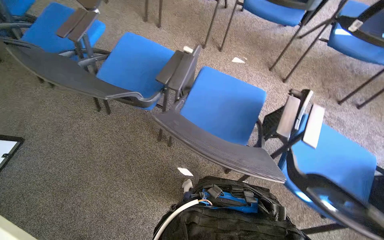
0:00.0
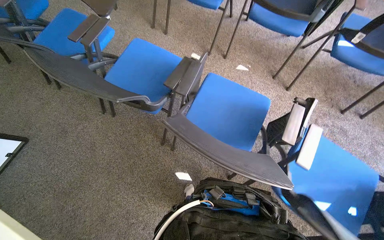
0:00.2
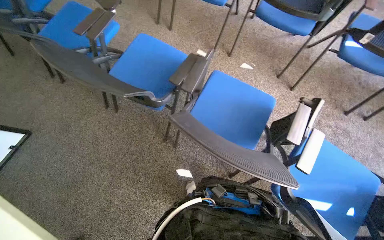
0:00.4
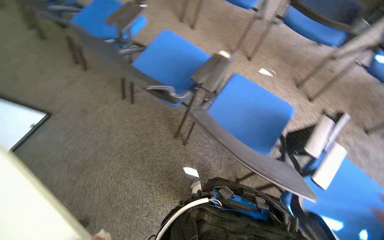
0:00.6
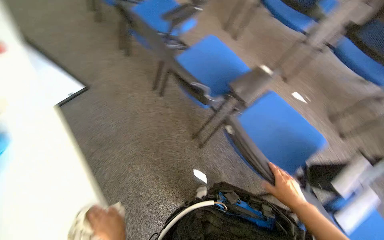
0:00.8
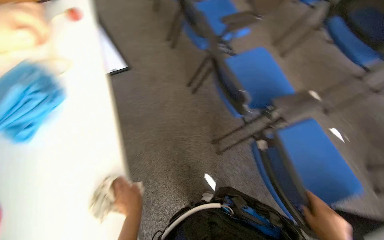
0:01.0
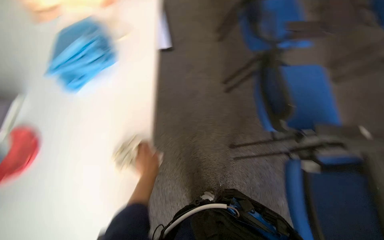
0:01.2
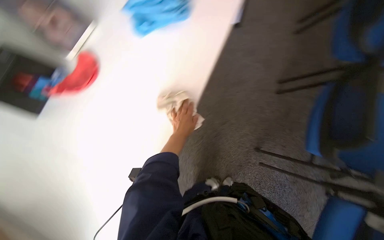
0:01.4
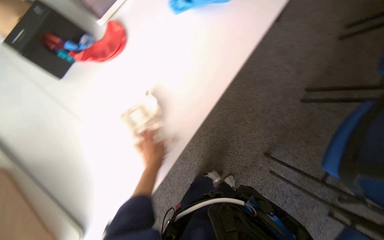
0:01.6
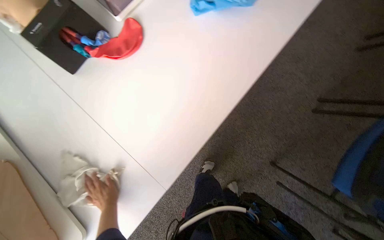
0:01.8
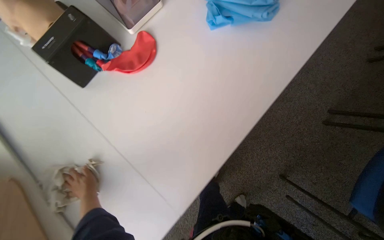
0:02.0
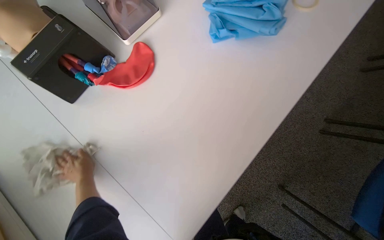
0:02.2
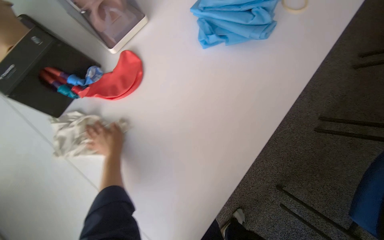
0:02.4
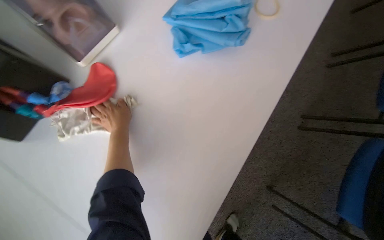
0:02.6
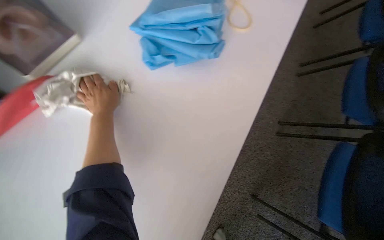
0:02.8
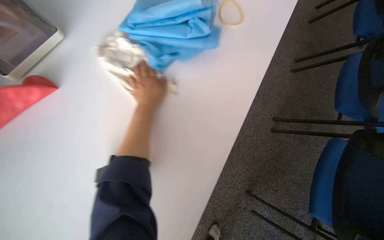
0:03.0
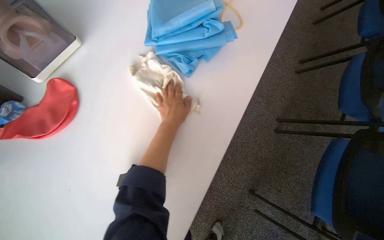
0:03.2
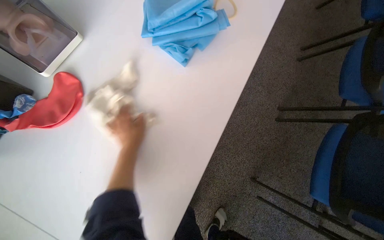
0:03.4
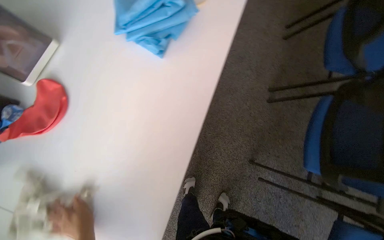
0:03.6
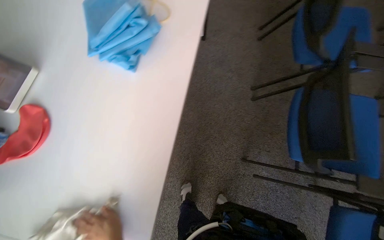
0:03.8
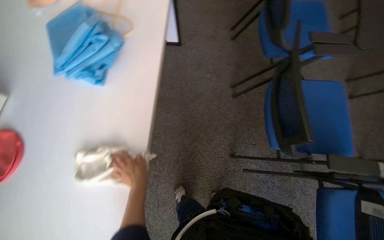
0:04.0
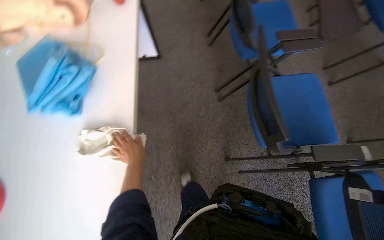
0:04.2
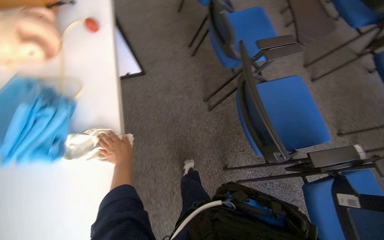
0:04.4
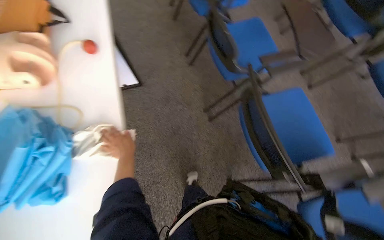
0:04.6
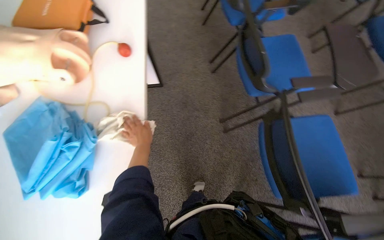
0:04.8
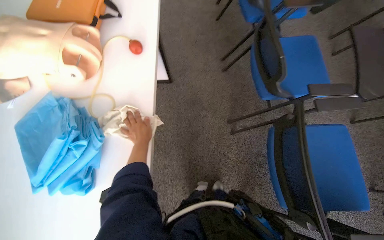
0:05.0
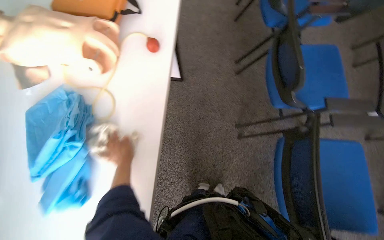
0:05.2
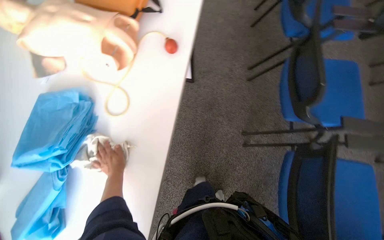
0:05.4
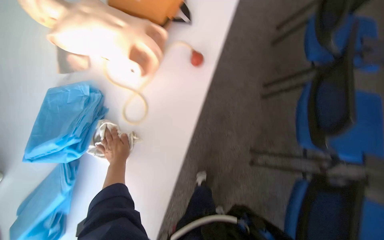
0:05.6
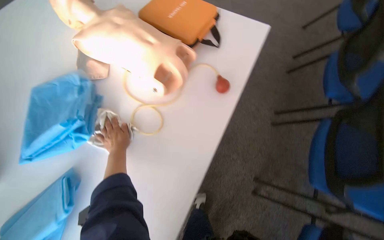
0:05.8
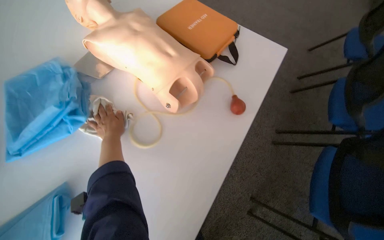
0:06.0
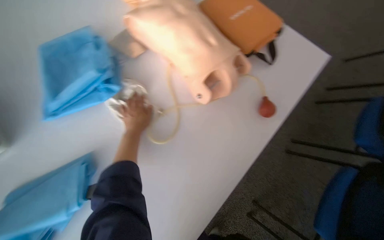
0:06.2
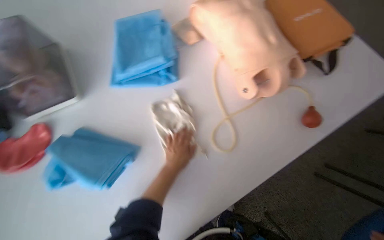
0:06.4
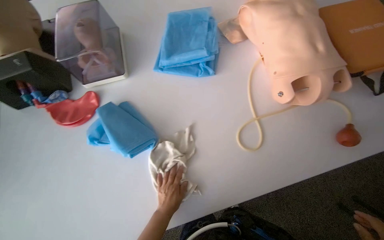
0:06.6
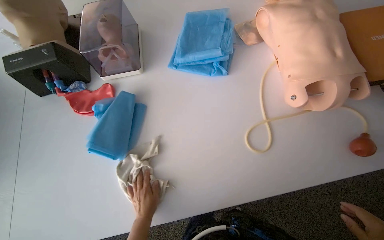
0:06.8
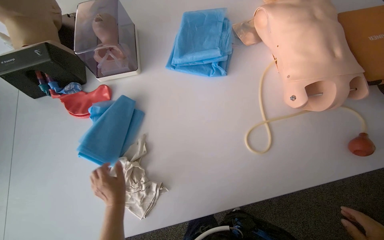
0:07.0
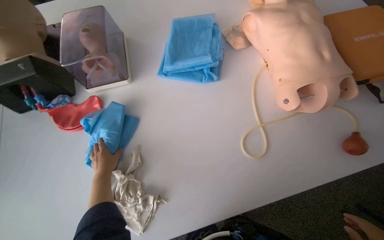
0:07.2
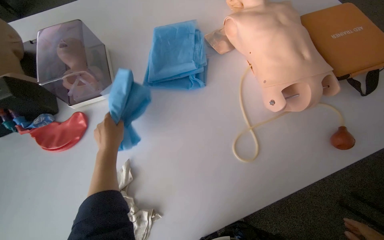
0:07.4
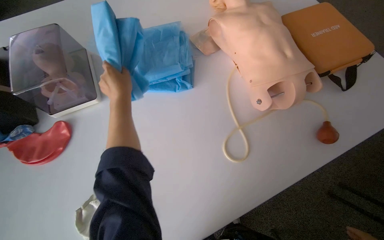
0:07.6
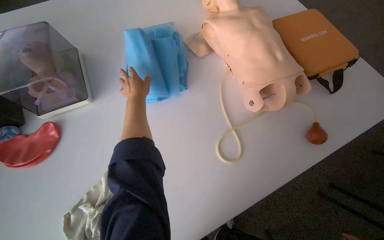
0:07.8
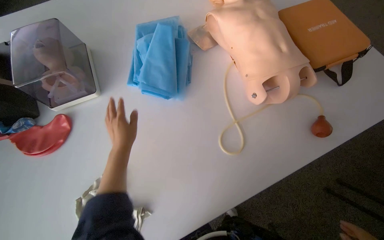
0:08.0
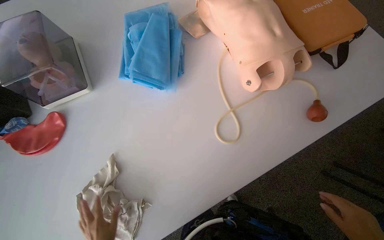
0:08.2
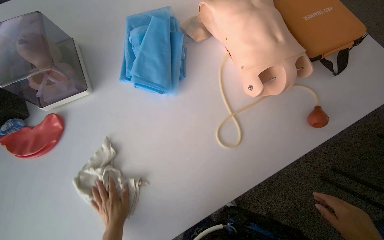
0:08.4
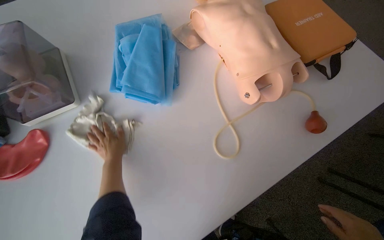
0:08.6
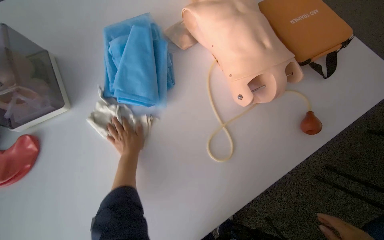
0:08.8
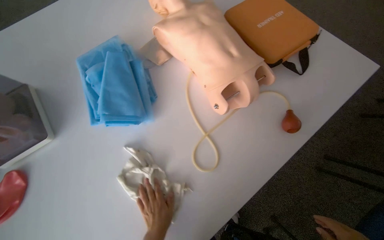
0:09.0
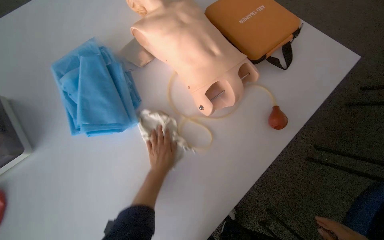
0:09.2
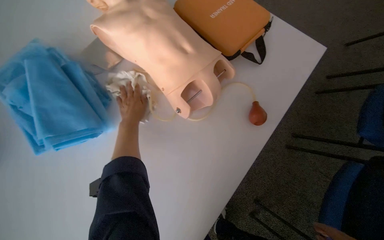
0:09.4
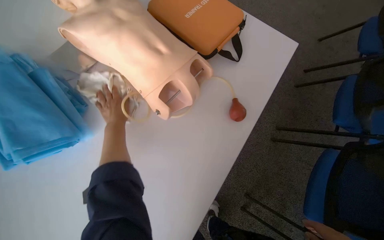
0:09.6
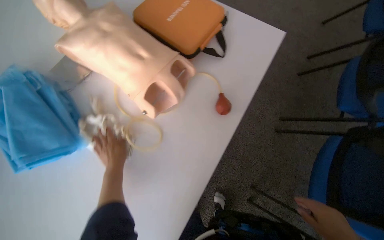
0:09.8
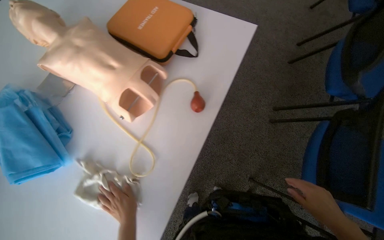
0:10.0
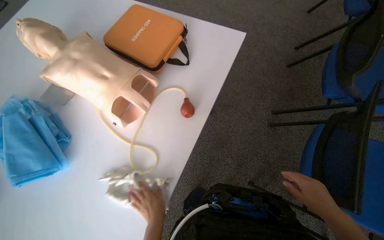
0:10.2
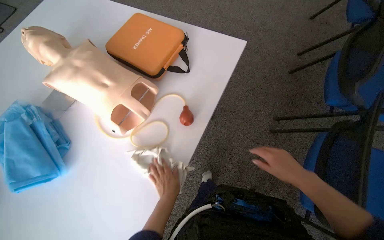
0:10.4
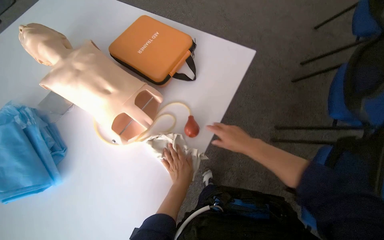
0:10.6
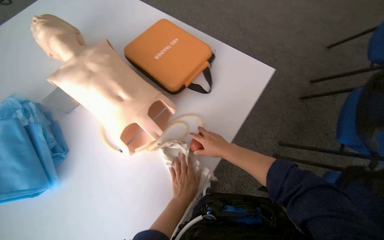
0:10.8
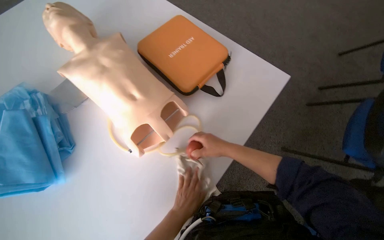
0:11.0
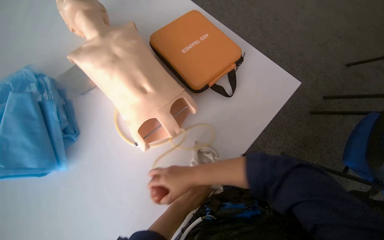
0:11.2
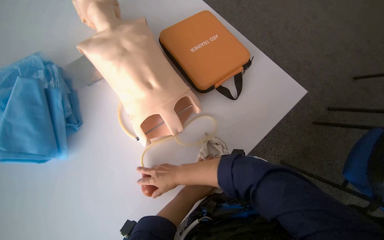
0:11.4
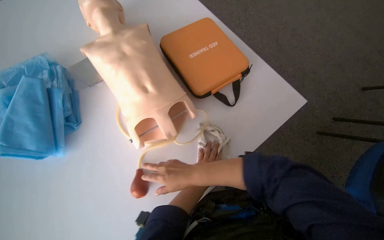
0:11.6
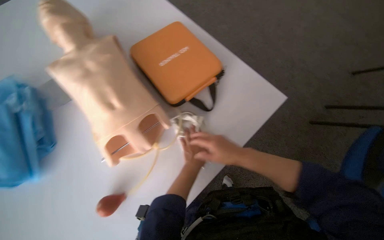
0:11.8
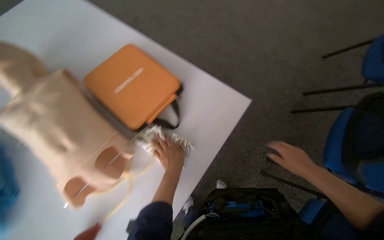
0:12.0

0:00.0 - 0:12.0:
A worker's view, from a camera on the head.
Job: wiping surfaces.
The whole recording: Wiping tables and mannequins. The worker wipes the white tables and various medical training mannequins with a cloth.
0:00.0 - 0:01.6: The head rotates about 100 degrees to the left.
0:03.0 - 0:04.4: The scene rotates counterclockwise by about 40 degrees.
0:04.4 - 0:06.0: The scene turns approximately 40 degrees clockwise in the picture.
0:06.0 - 0:07.6: The wearer's head swings some 30 degrees to the left.
0:07.6 - 0:09.0: The left hand swings up and down the picture, about 50 cm each way, with 2 reversals.
0:09.0 - 0:10.4: The left hand moves about 40 cm up the picture and comes back.

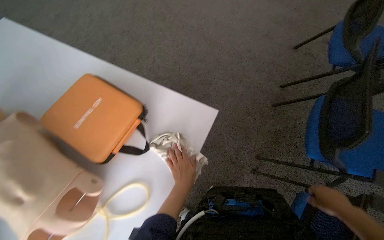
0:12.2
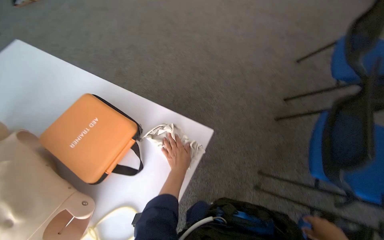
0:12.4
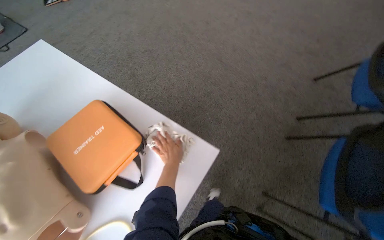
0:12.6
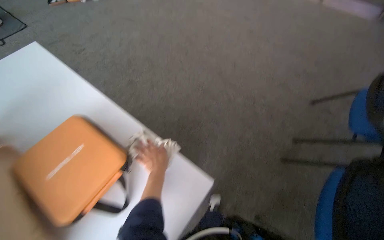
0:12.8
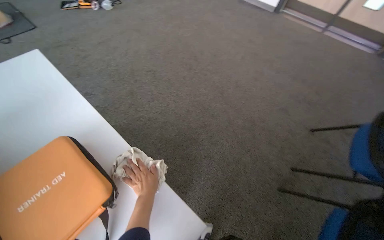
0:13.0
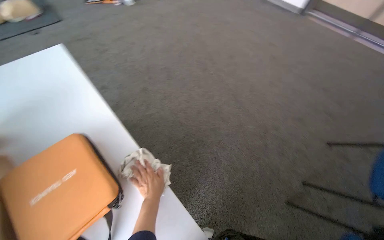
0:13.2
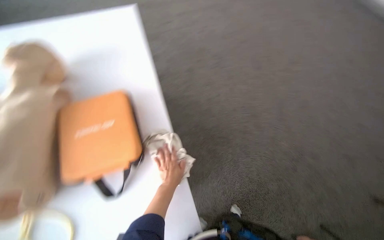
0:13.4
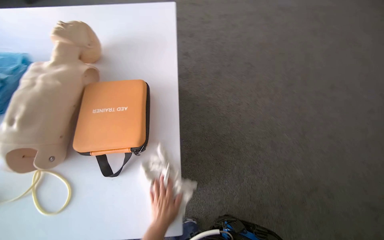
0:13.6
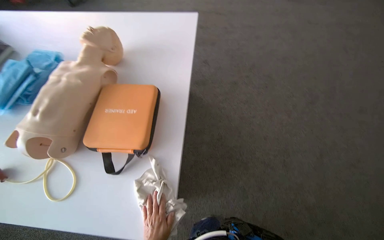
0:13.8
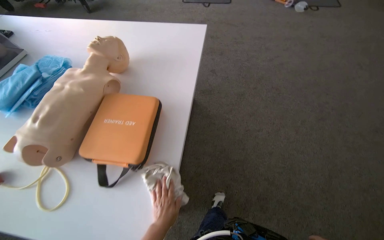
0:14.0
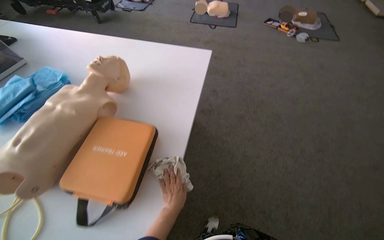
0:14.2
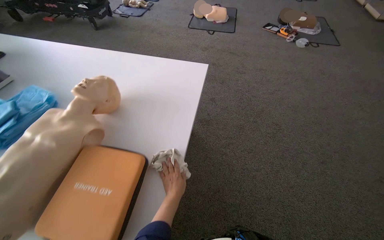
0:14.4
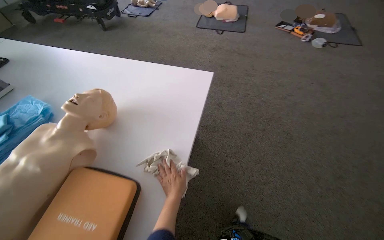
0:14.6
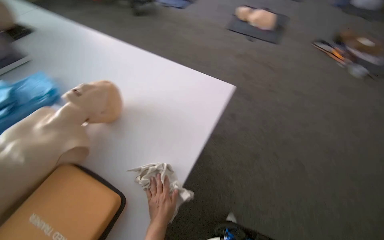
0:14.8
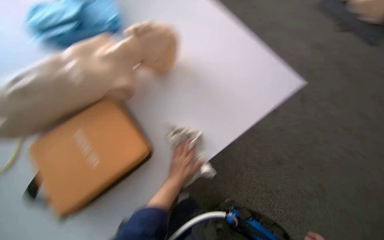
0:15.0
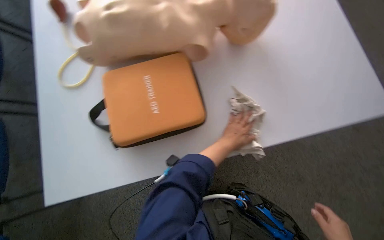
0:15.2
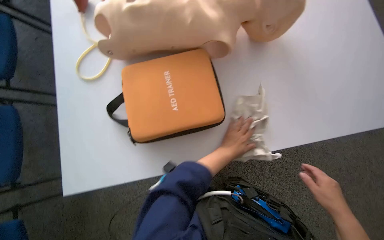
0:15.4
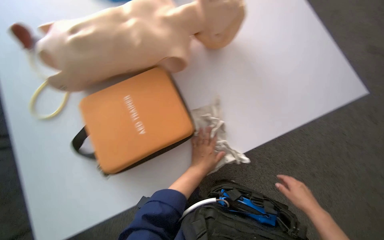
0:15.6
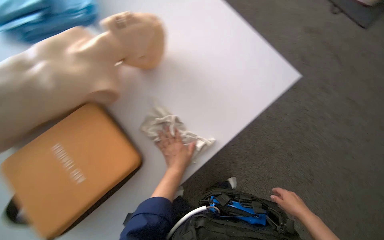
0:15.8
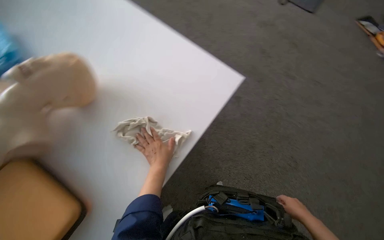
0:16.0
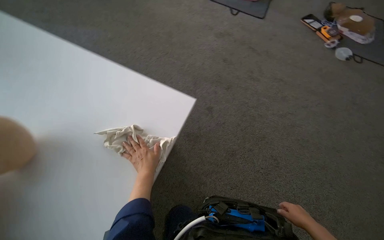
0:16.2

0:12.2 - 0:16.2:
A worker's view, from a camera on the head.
Job: wiping surfaces.
The whole recording: Wiping tables and mannequins. The worker wipes the white tables and various medical training mannequins with a cloth.
0:12.2 - 0:13.6: The head turns to the left by approximately 60 degrees.
0:13.6 - 0:14.8: The wearer moves about 50 cm. The wearer's head swings some 30 degrees to the left.
0:14.8 - 0:16.2: The view tilts roughly 10 degrees downward.

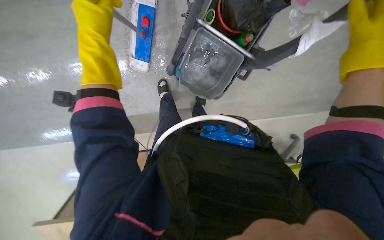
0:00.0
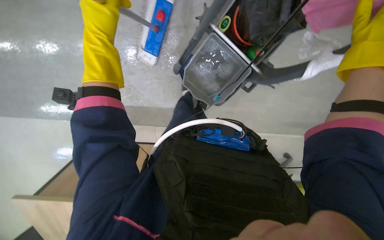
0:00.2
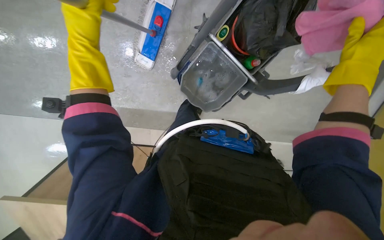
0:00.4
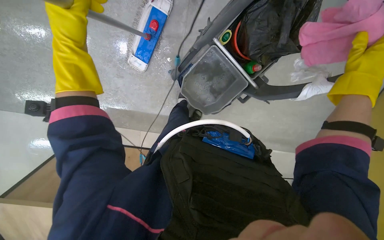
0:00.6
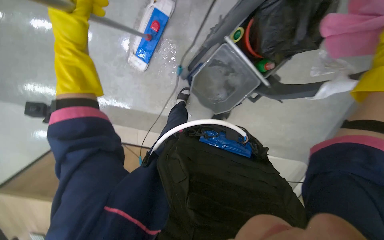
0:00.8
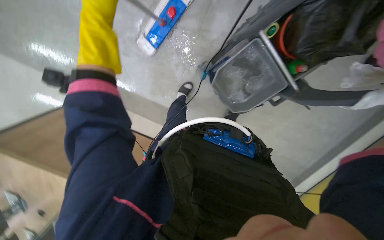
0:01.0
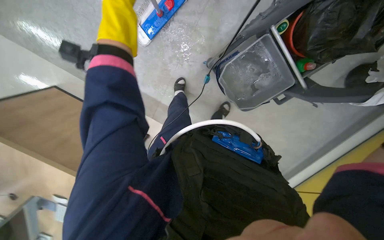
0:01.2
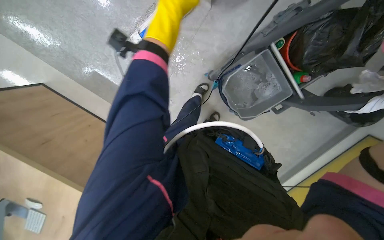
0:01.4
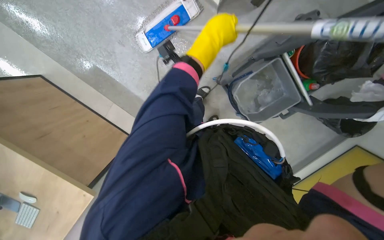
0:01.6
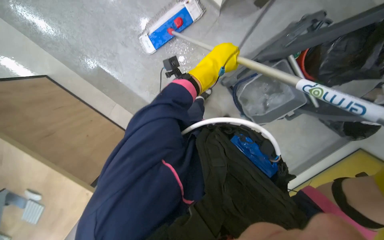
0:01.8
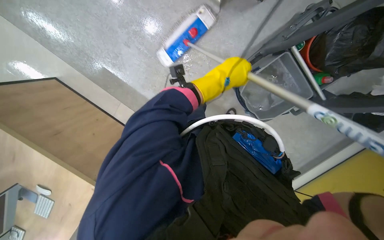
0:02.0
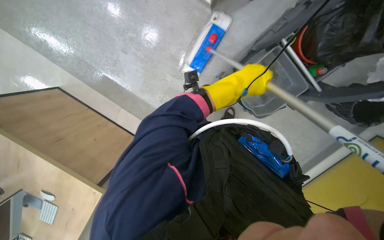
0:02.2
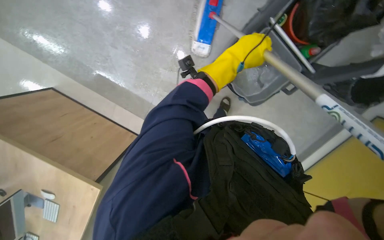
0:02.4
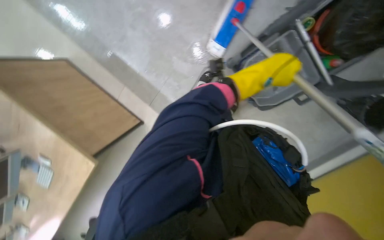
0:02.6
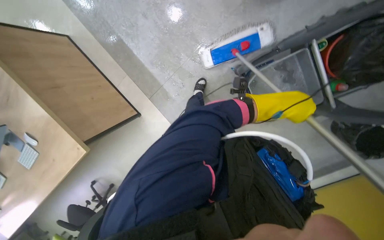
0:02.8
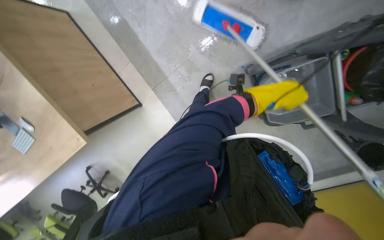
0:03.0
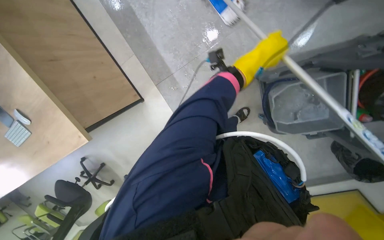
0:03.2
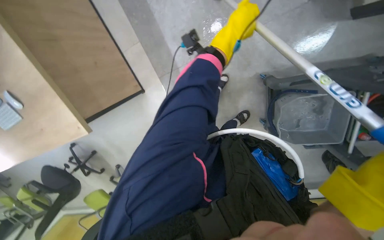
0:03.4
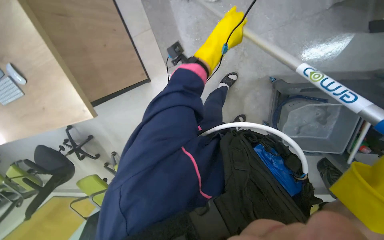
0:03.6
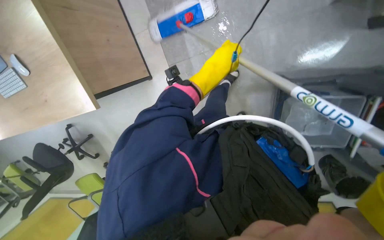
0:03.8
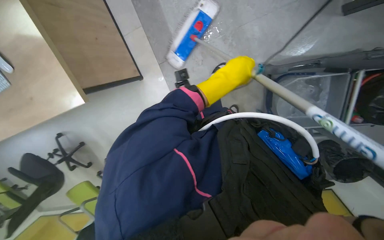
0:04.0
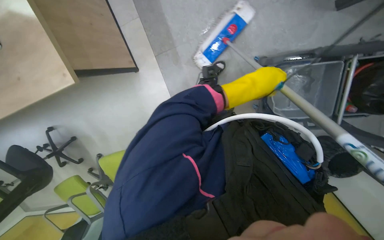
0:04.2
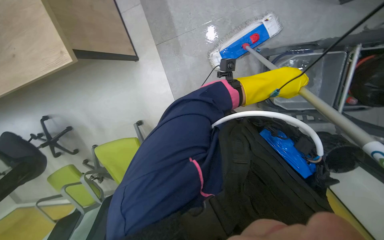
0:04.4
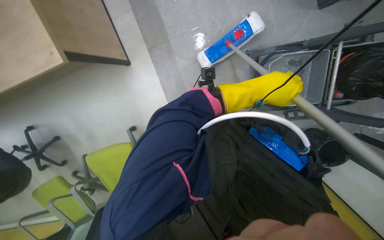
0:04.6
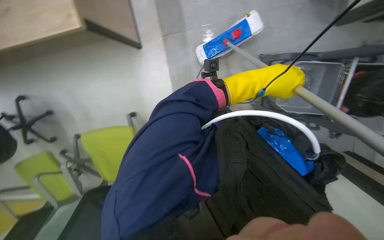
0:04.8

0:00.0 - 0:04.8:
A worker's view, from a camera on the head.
Job: organizing items.
The whole recording: Arranging office chairs. The worker lifts and moves office chairs to clear the floor.
0:03.2 - 0:04.8: The view swings roughly 20 degrees to the right. The left hand heads down the picture, covering about 20 cm, and moves roughly 35 cm to the left and comes back.
